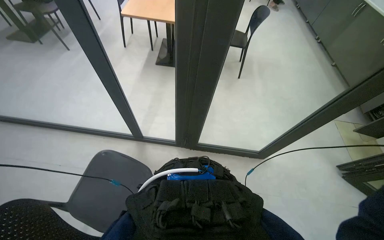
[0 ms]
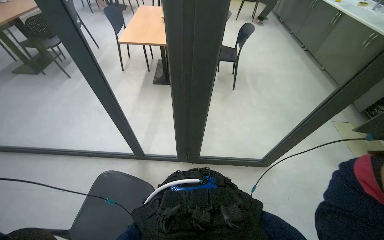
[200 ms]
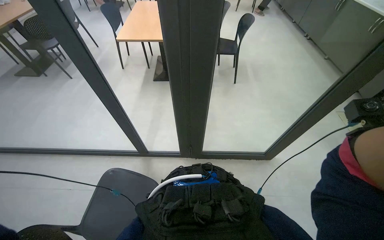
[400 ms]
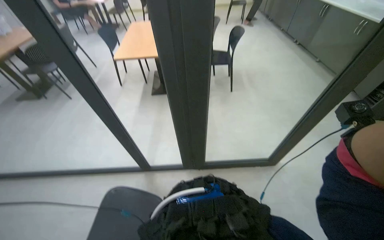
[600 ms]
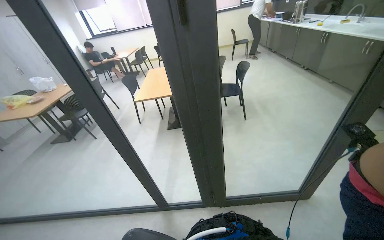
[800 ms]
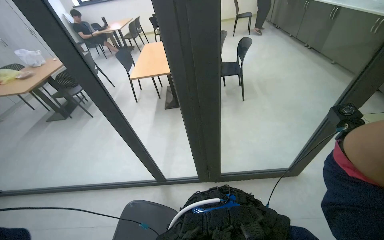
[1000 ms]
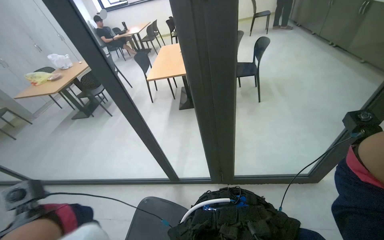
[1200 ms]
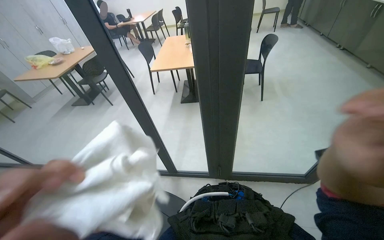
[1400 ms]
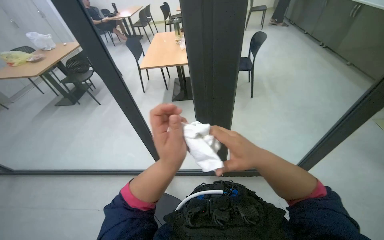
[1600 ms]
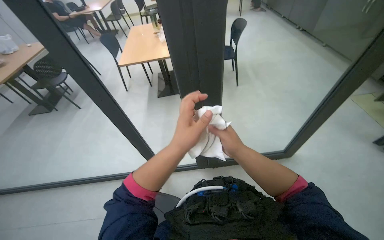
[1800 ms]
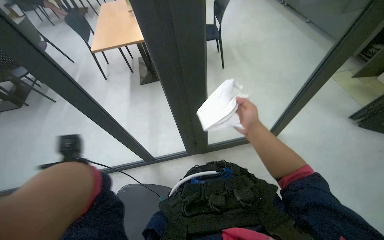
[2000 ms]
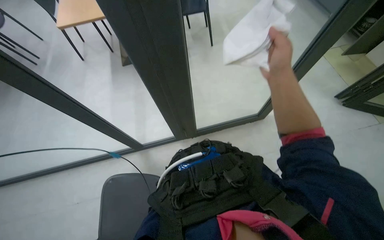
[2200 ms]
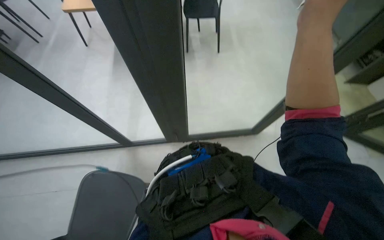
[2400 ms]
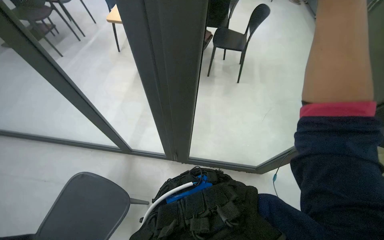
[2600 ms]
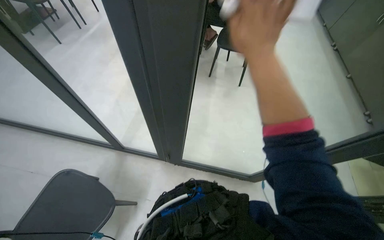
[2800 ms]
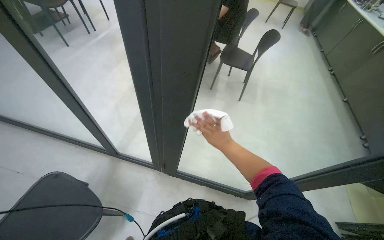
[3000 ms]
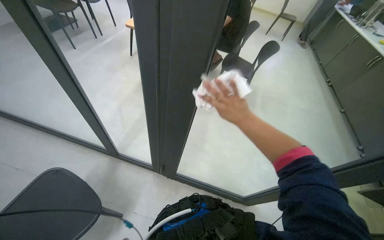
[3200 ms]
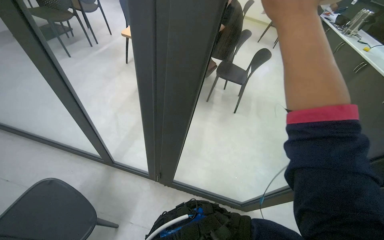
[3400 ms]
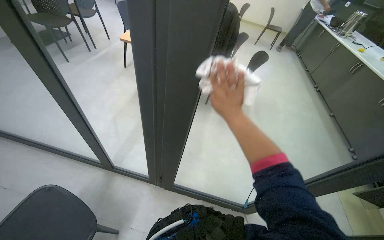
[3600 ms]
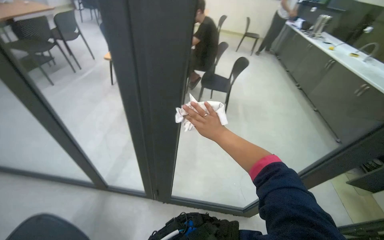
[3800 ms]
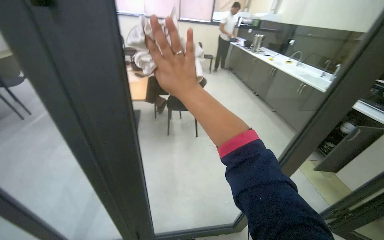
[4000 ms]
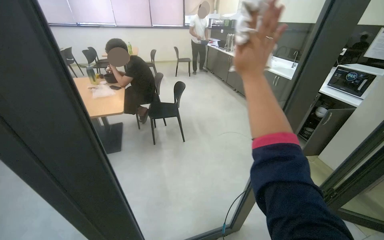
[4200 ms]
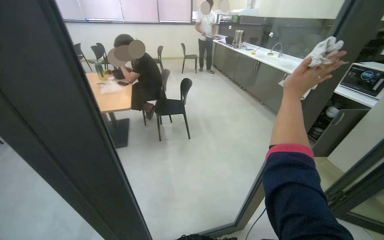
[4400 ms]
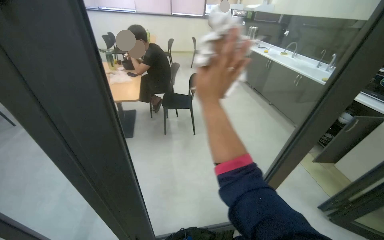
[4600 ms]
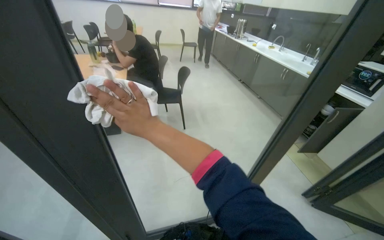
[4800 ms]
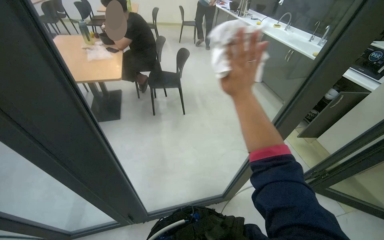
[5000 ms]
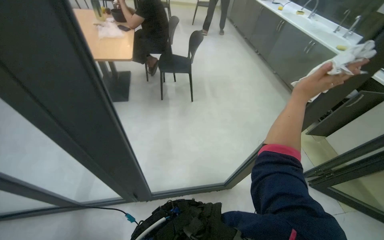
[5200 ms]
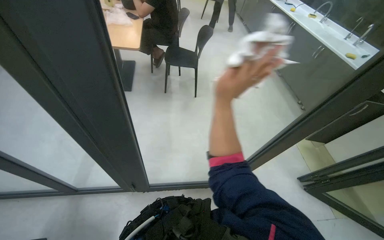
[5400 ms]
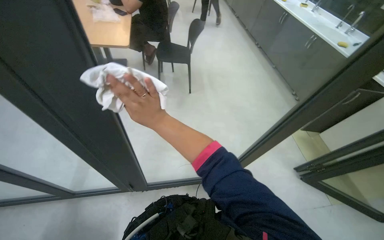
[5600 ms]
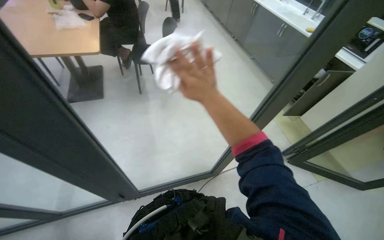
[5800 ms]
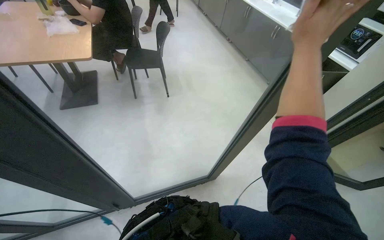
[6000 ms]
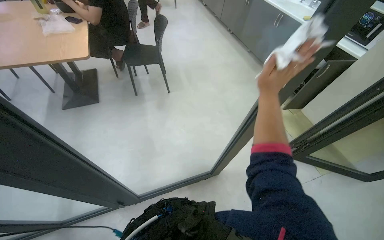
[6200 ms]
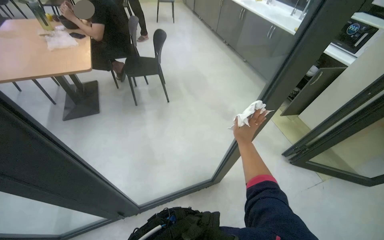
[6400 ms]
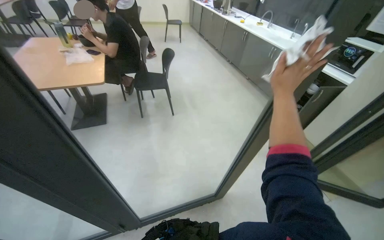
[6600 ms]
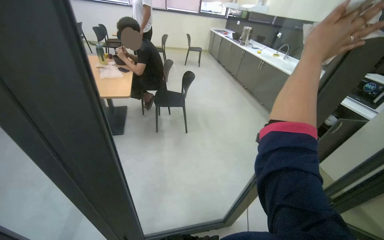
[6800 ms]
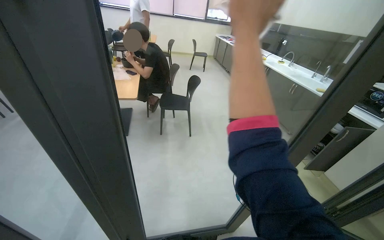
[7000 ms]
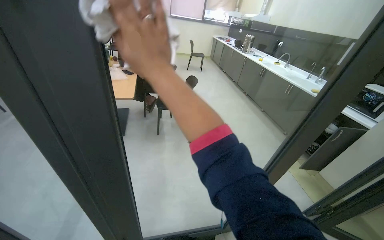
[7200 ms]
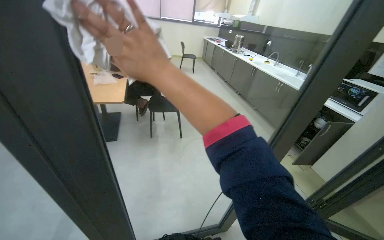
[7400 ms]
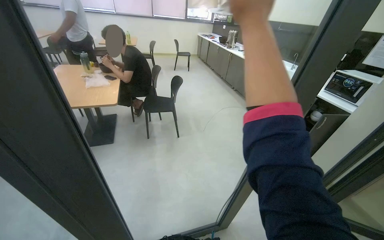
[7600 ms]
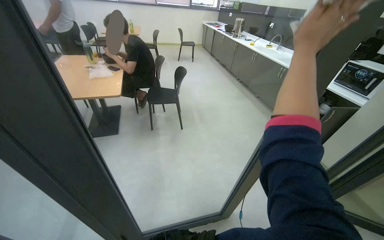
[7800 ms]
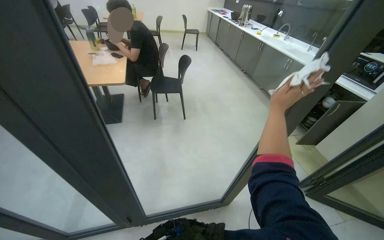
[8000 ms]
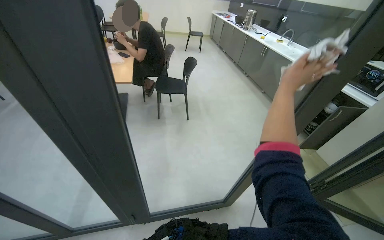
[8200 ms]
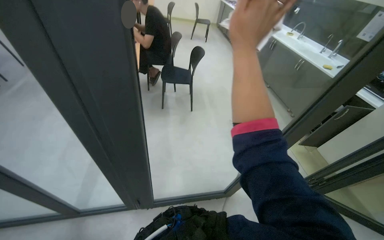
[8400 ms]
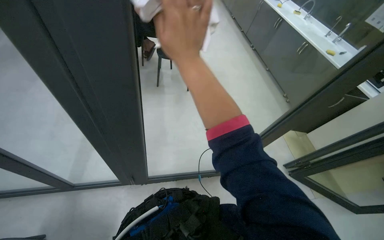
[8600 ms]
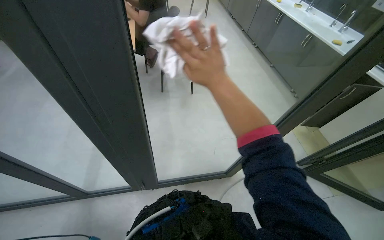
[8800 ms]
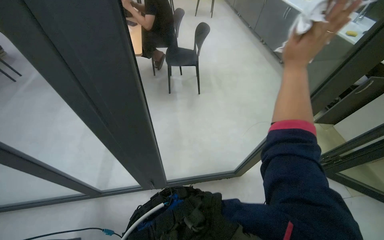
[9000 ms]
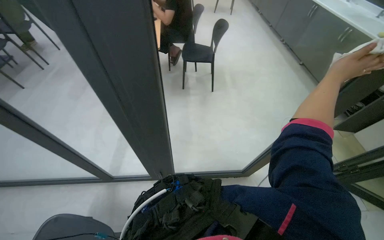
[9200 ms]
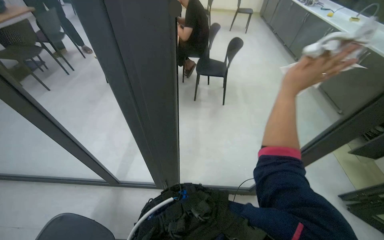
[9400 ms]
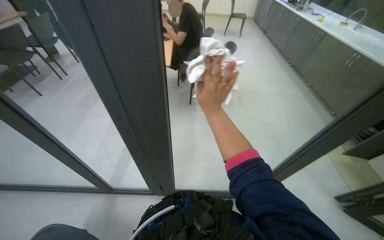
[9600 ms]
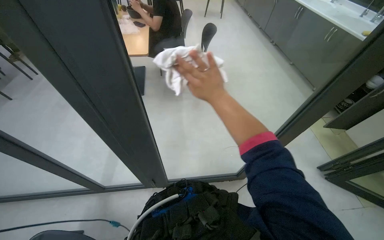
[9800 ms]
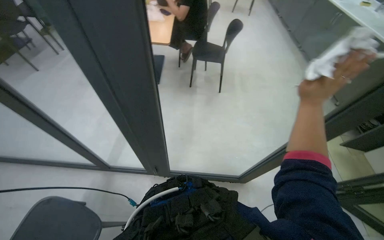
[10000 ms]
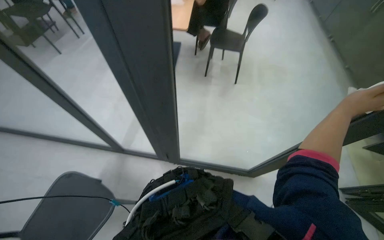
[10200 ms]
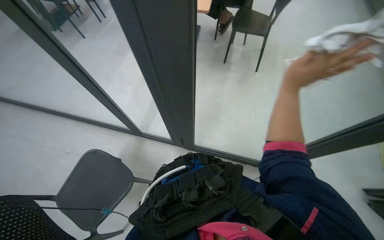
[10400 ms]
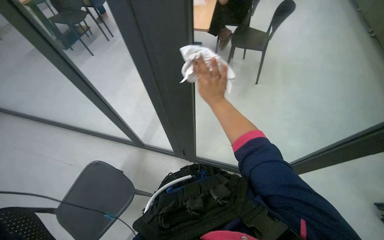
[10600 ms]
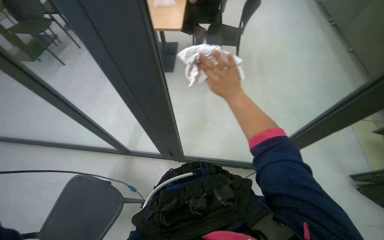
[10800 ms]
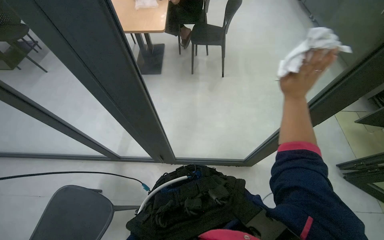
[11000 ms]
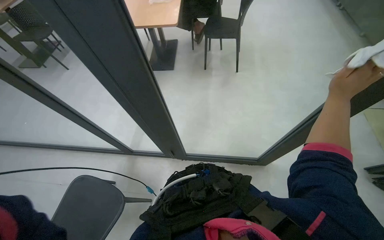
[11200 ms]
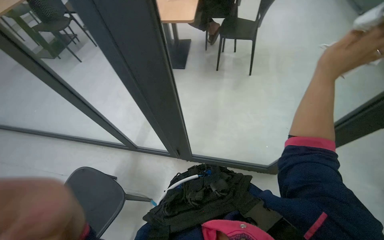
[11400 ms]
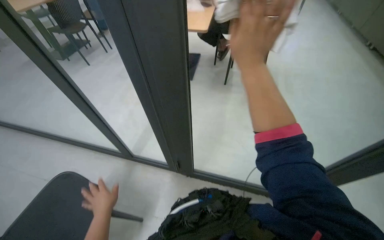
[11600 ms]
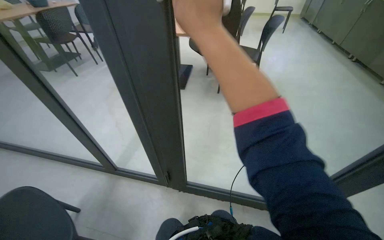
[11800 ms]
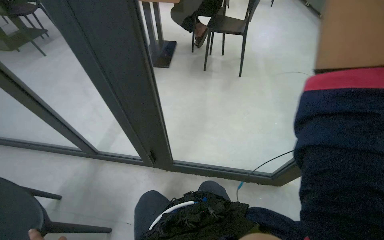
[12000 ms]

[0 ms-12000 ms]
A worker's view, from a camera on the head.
Job: wiping surfaces.
The whole recording: Wiping glass partition. The worker wipes the glass partition with a white cloth.
3000 ms to 4400 ms: The wearer looks some 30 degrees further to the right. The view tilts roughly 20 degrees upward.
4400 ms to 6000 ms: The wearer looks approximately 15 degrees further downward.
6000 ms to 7600 ms: The view tilts some 15 degrees upward.
7600 ms to 9000 ms: The wearer looks some 15 degrees further downward.
9000 ms to 10400 ms: The head turns to the left by approximately 25 degrees.

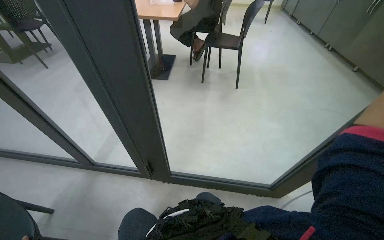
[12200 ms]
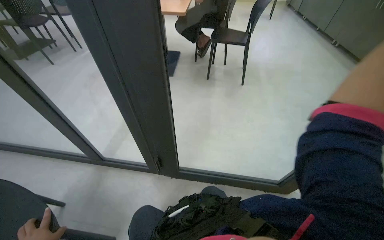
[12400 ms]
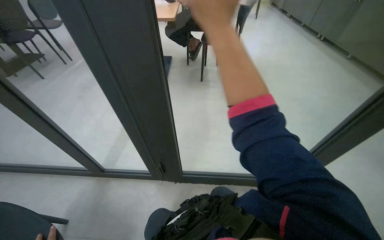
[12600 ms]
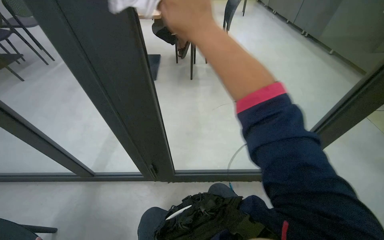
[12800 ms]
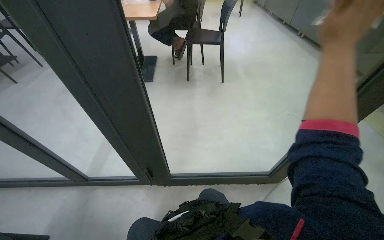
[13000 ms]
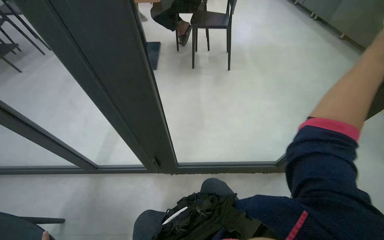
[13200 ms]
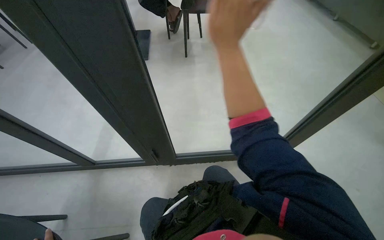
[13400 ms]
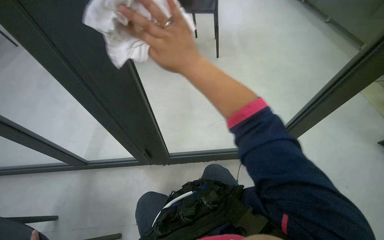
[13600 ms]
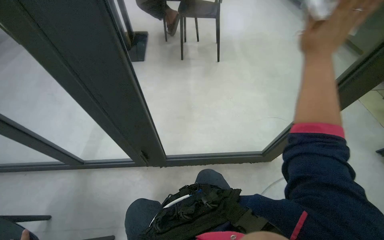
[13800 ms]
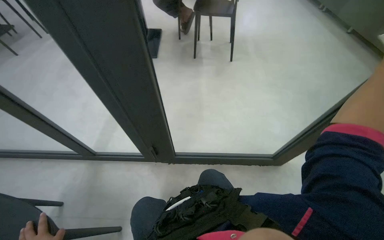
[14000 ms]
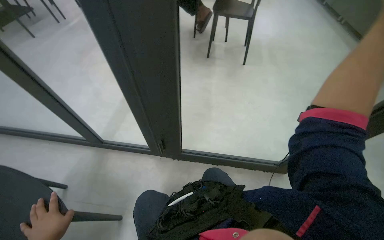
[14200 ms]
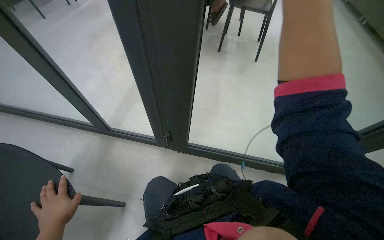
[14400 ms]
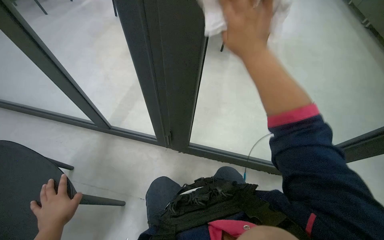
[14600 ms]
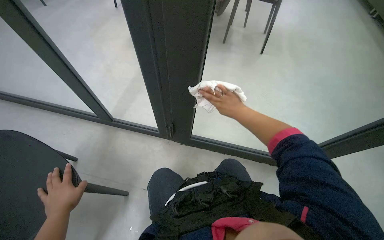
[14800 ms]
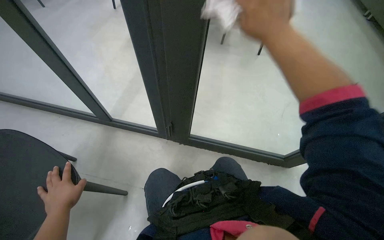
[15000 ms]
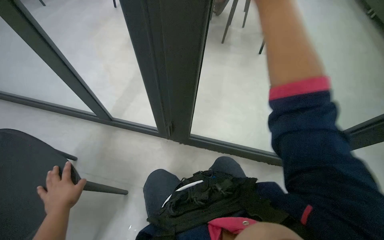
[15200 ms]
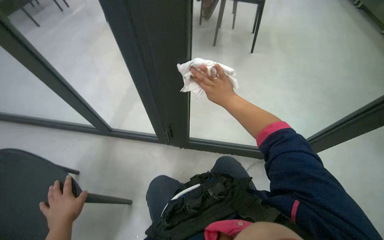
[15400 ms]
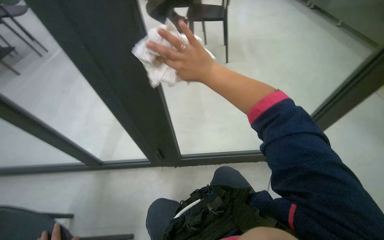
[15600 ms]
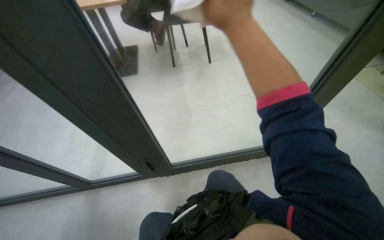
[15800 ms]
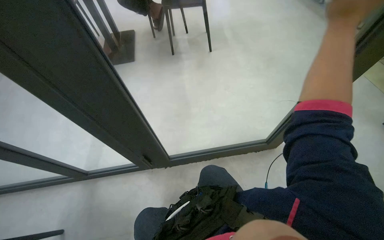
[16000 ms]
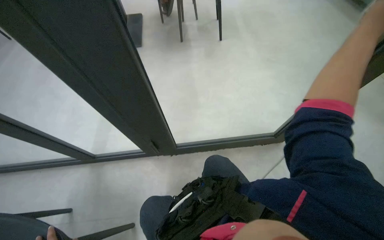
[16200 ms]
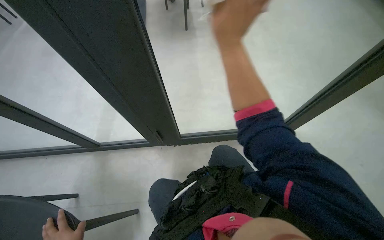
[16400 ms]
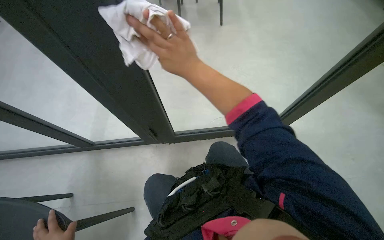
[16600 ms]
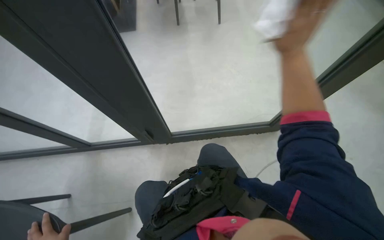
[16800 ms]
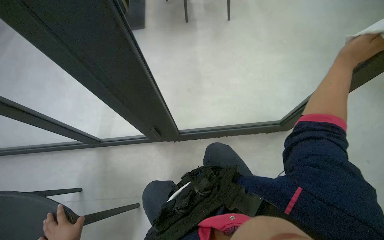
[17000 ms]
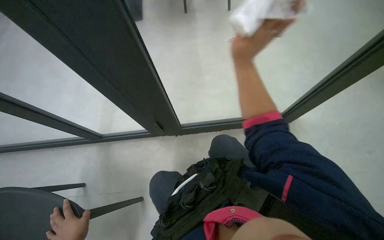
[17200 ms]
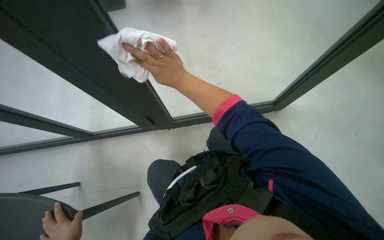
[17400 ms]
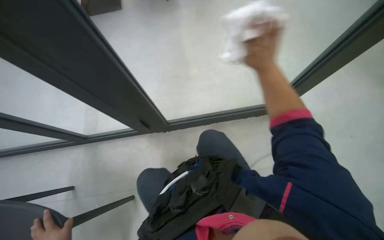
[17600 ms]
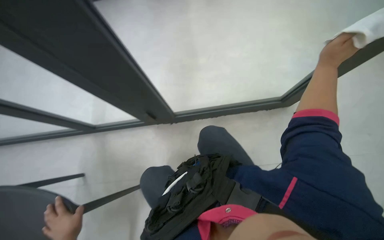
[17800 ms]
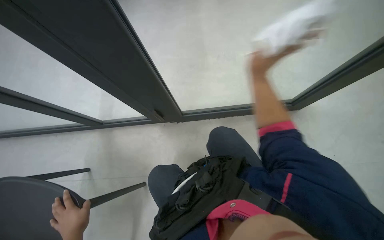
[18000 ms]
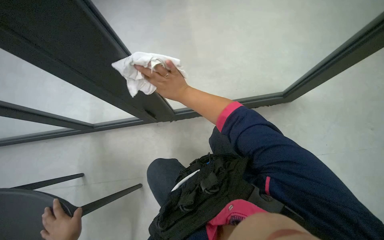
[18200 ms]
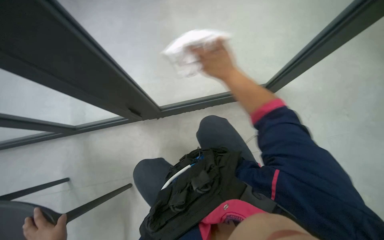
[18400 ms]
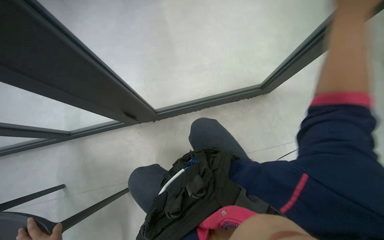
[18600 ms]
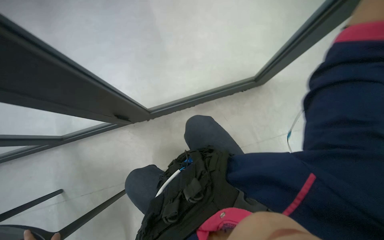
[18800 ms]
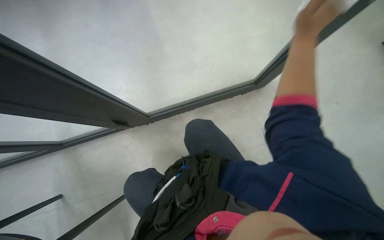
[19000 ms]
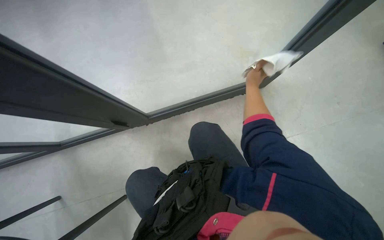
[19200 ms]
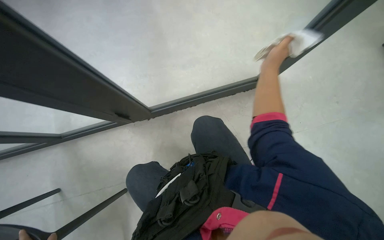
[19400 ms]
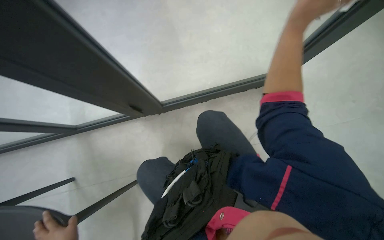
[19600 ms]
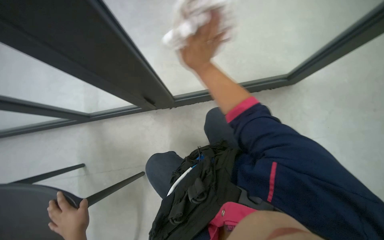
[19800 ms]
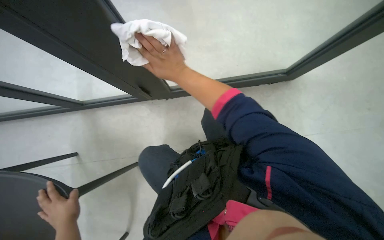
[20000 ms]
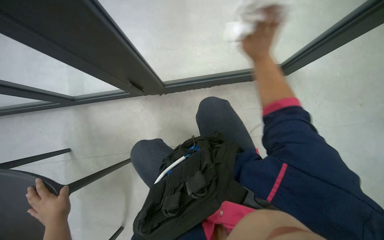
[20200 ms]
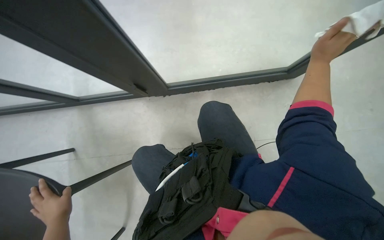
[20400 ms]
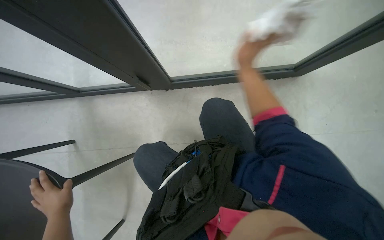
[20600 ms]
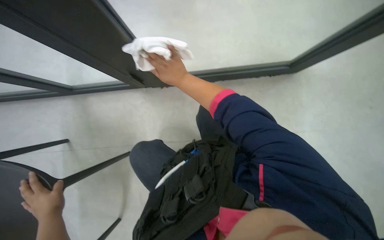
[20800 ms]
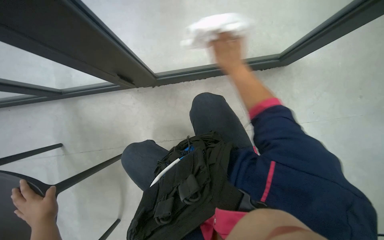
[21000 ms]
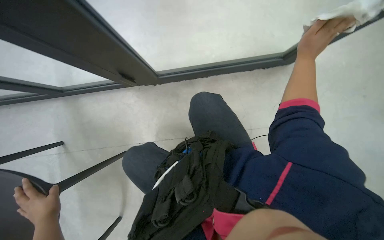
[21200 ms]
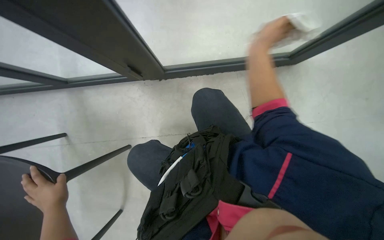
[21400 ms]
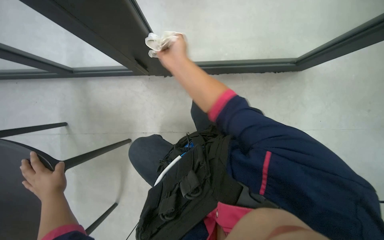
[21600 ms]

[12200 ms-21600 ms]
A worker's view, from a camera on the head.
Job: wiping surfaces.
The whole recording: Wiping glass partition. The worker wipes the glass partition with a white cloth.
17000 ms to 18400 ms: The right hand swings left and right, about 40 cm each way, with 3 reversals.
20000 ms to 21600 ms: The right hand goes to the right and returns, roughly 35 cm each way.
